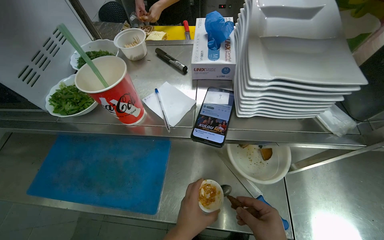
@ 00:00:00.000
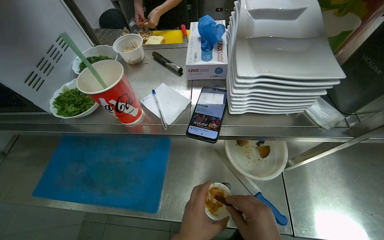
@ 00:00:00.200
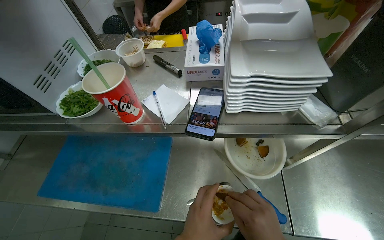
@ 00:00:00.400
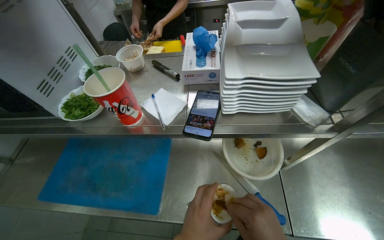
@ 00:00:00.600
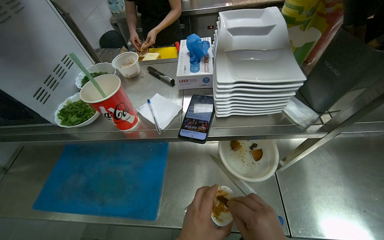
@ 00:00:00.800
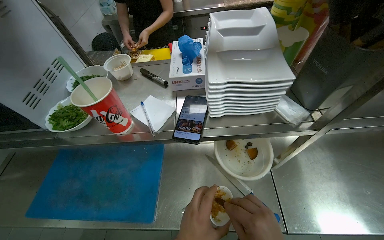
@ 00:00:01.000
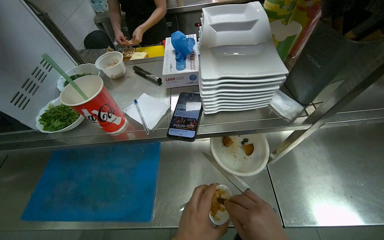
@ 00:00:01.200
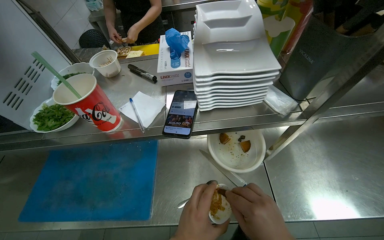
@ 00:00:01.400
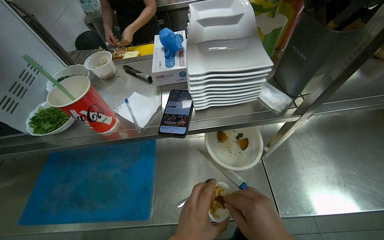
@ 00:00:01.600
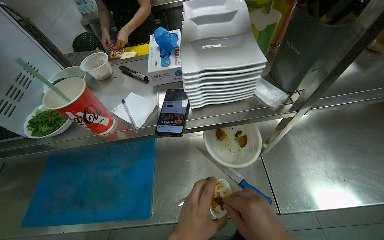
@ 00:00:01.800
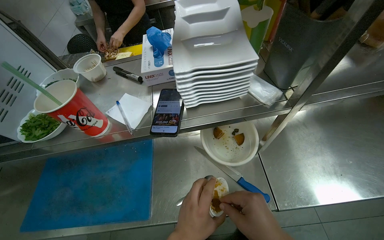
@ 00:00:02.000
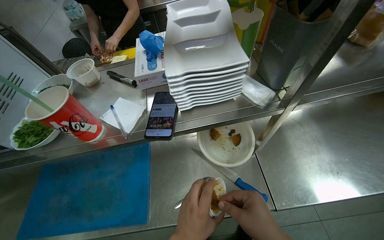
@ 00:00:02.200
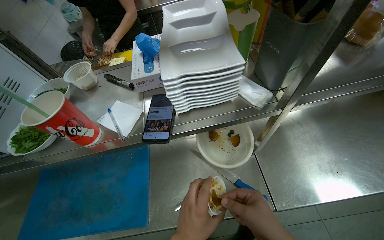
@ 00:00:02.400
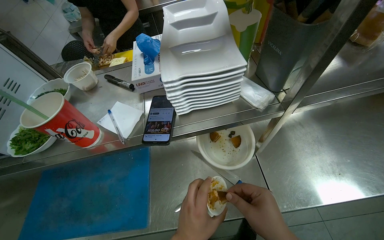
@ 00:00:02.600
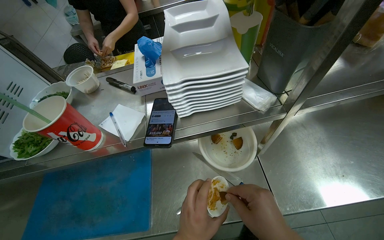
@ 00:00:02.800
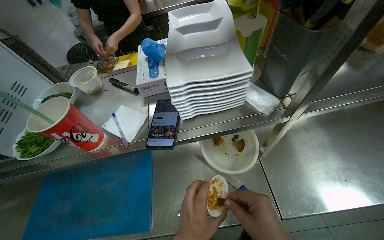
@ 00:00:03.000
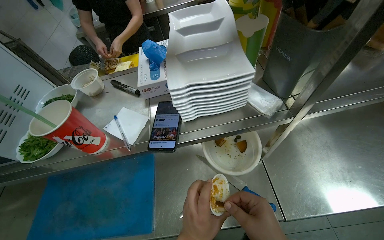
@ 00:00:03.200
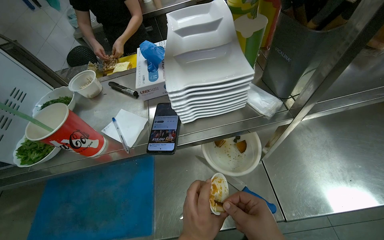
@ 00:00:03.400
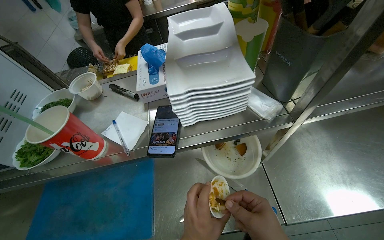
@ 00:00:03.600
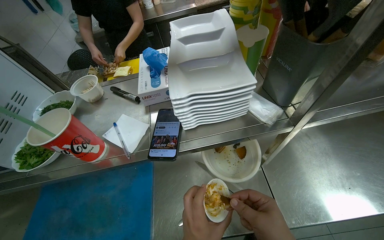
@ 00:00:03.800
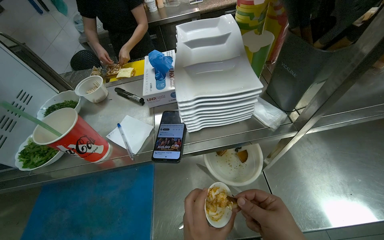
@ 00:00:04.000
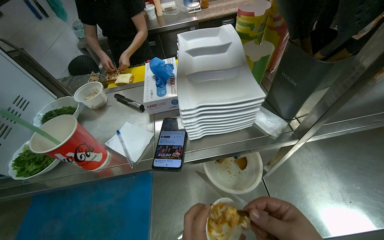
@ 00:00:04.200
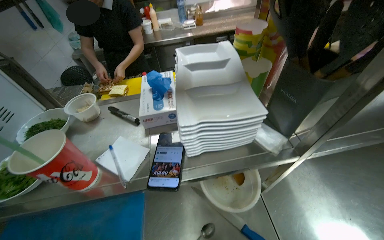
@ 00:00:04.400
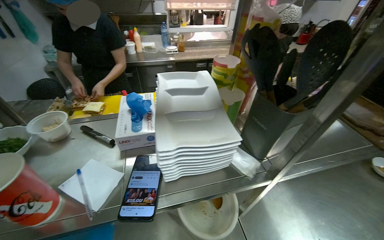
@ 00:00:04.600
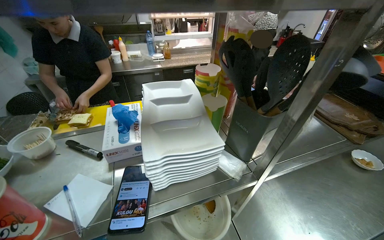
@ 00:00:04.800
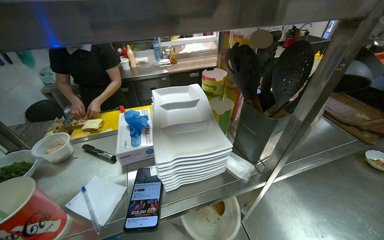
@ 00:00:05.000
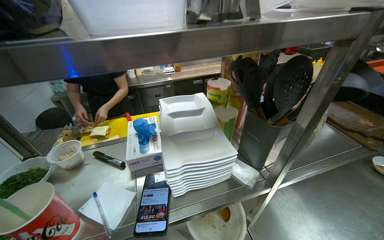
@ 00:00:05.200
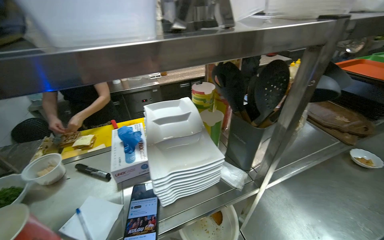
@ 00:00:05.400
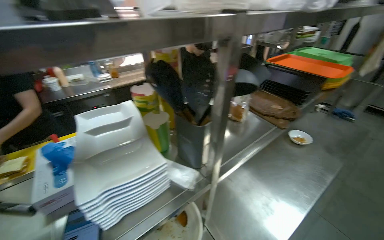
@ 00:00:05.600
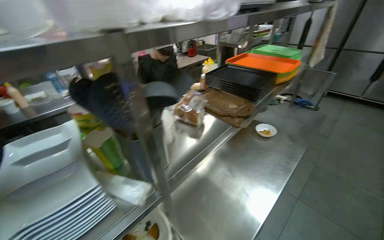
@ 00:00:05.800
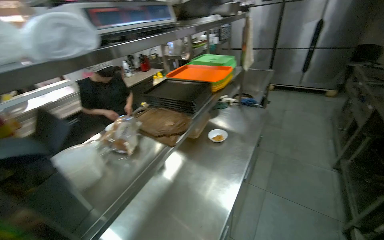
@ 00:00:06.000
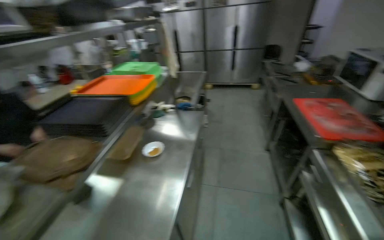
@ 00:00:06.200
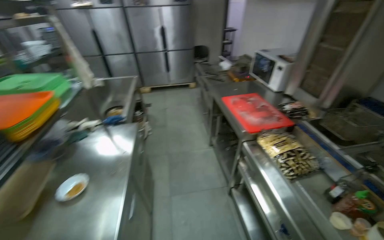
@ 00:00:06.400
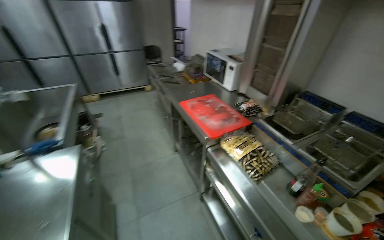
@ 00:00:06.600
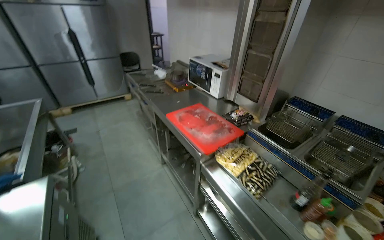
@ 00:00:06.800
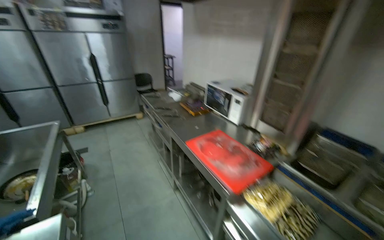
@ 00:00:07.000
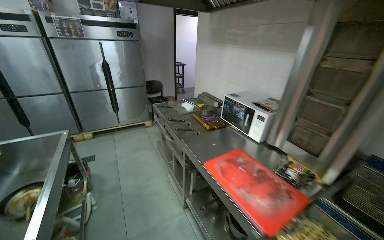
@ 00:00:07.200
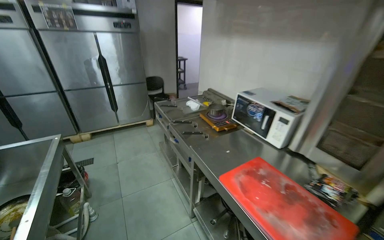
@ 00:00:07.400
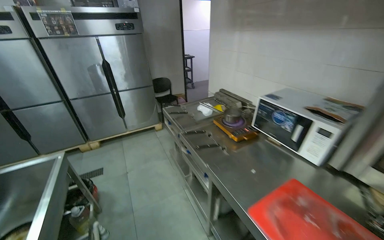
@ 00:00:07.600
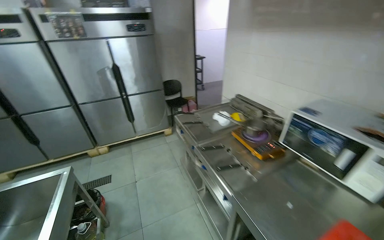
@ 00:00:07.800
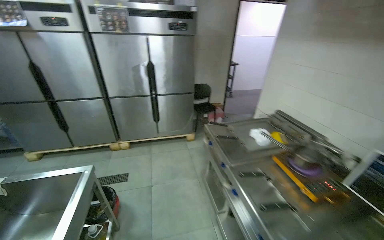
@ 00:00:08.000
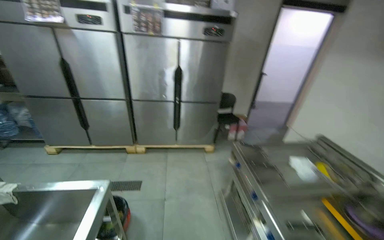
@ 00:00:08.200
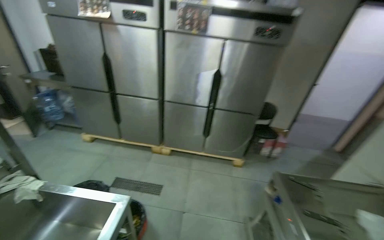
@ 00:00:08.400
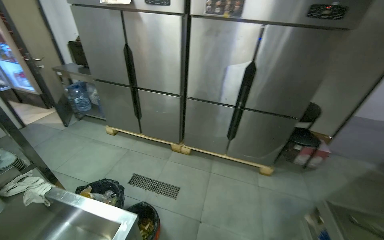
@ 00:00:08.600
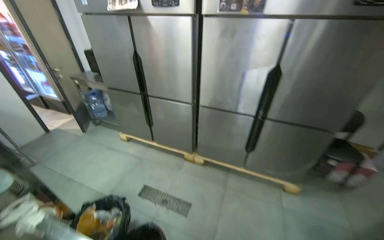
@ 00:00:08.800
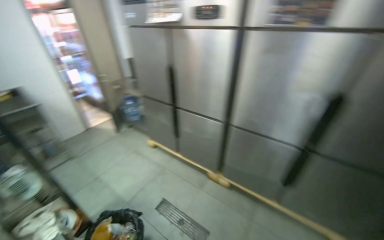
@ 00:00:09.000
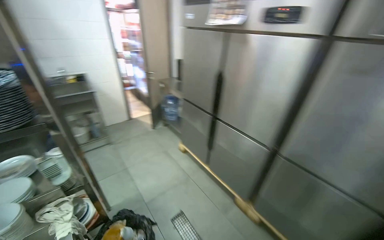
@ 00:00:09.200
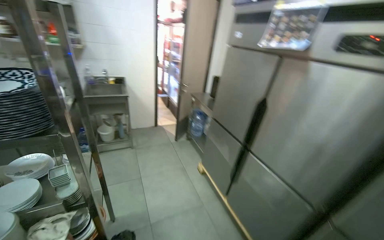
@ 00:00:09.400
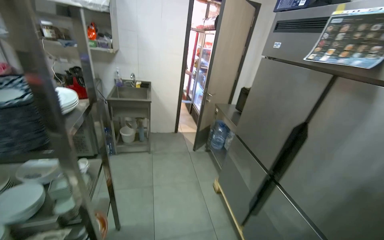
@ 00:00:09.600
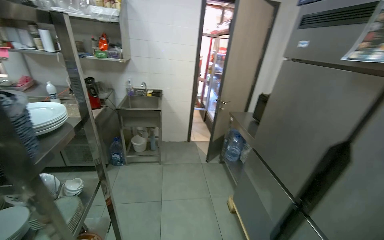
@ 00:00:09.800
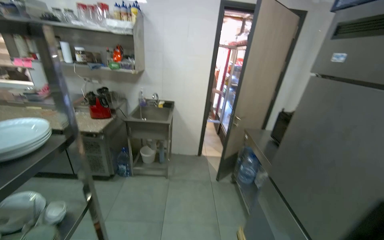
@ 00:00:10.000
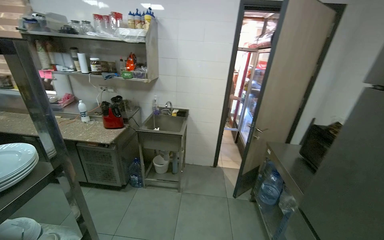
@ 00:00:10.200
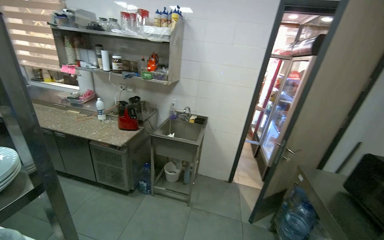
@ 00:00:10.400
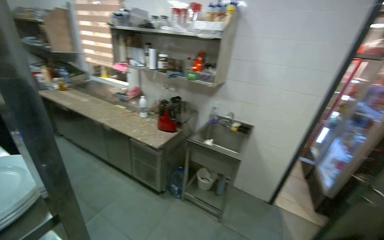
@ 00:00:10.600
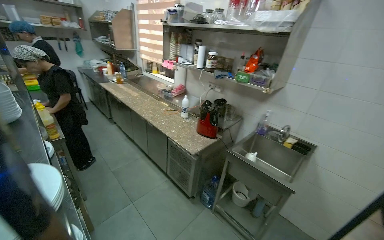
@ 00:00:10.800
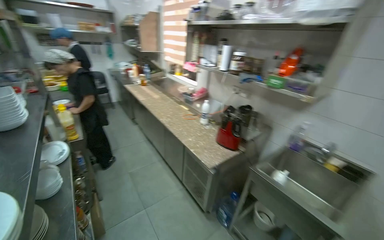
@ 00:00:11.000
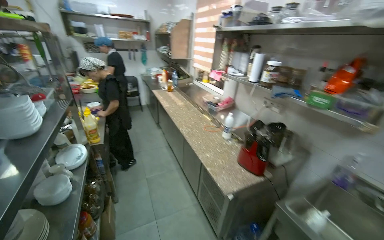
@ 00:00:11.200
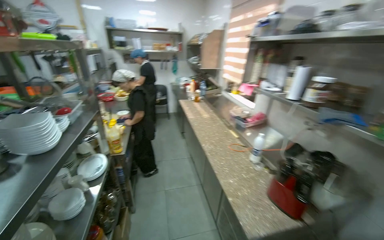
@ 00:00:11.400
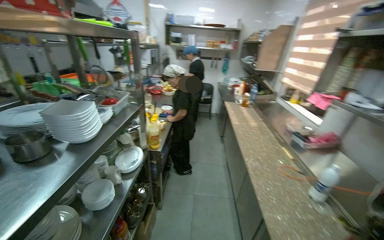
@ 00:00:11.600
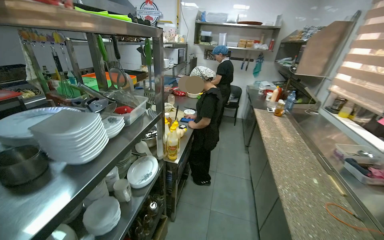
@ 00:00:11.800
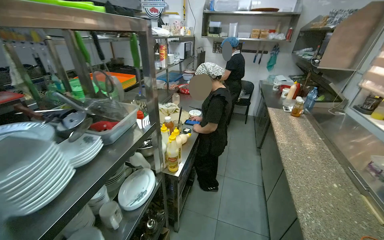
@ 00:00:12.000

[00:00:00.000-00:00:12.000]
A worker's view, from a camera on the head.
Job: preparing food.
The whole recording: Mixing ingredients in a small cup. The worker mixes ingredients in a small cup with a spoon.
00:00:04.400 to 00:00:06.000: The head turns to the right by approximately 50 degrees. The view tips upward by approximately 15 degrees.
00:00:06.000 to 00:00:07.600: The wearer moves about 1.5 m. The head rotates approximately 60 degrees to the right.
00:00:07.600 to 00:00:09.000: The camera is carried some 1.5 m. The head rotates approximately 60 degrees to the left.
00:00:09.000 to 00:00:10.400: The camera is carried approximately 1 m. The wearer's head swings roughly 70 degrees to the left. The view tips upward by roughly 15 degrees.
00:00:10.400 to 00:00:12.000: The camera is carried some 1 m. The wearer looks some 95 degrees further to the left.

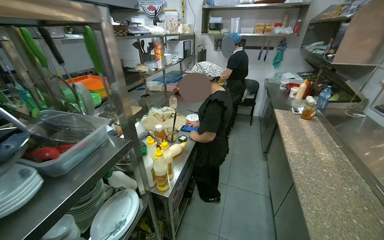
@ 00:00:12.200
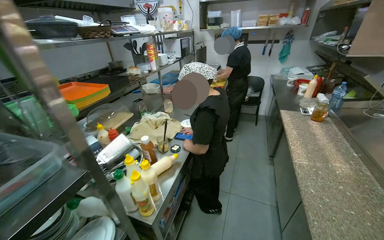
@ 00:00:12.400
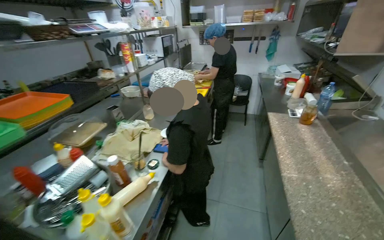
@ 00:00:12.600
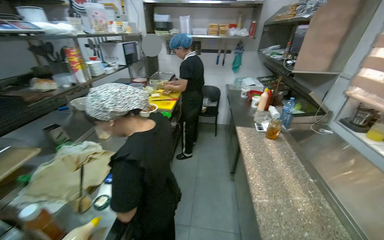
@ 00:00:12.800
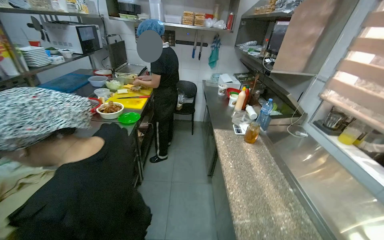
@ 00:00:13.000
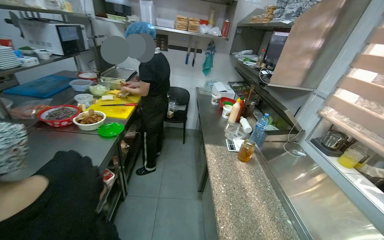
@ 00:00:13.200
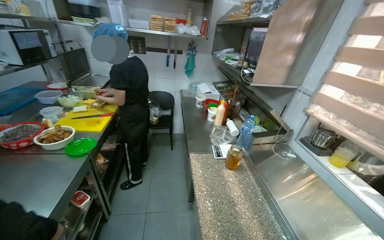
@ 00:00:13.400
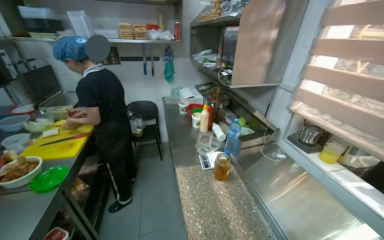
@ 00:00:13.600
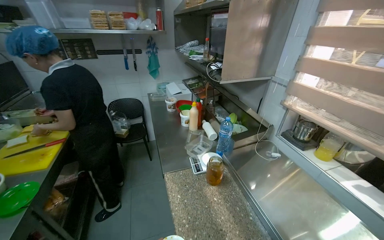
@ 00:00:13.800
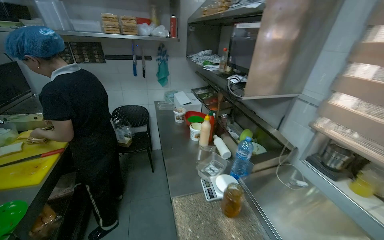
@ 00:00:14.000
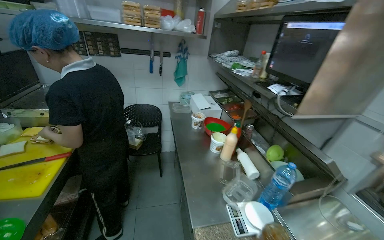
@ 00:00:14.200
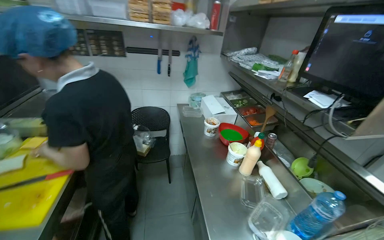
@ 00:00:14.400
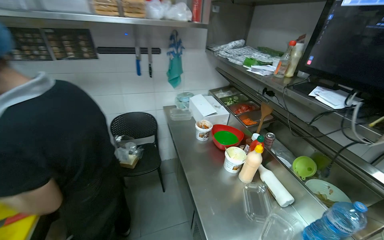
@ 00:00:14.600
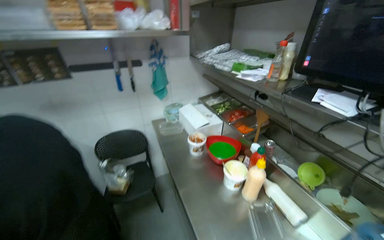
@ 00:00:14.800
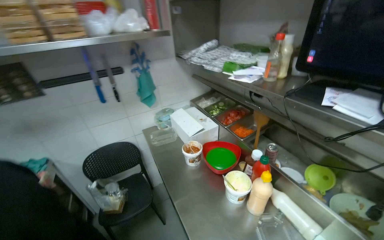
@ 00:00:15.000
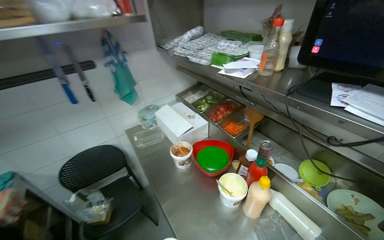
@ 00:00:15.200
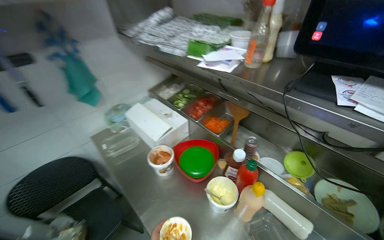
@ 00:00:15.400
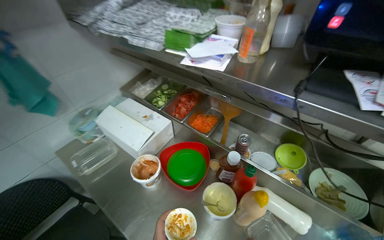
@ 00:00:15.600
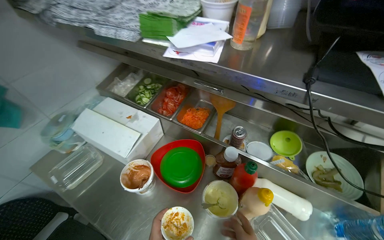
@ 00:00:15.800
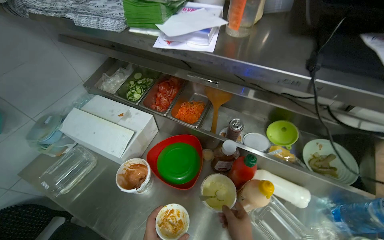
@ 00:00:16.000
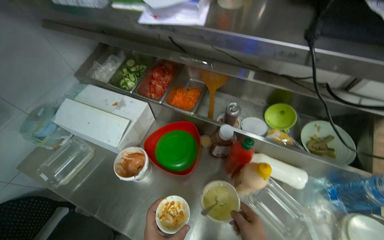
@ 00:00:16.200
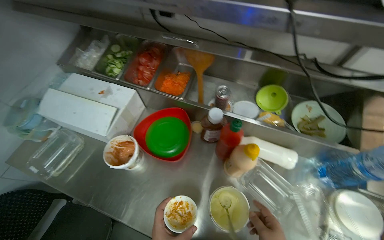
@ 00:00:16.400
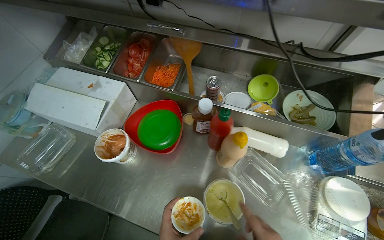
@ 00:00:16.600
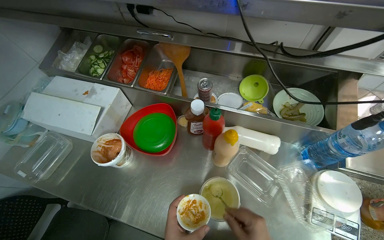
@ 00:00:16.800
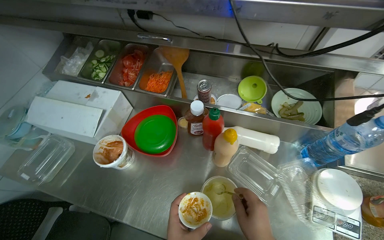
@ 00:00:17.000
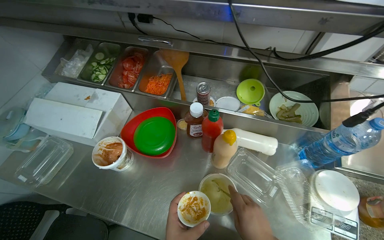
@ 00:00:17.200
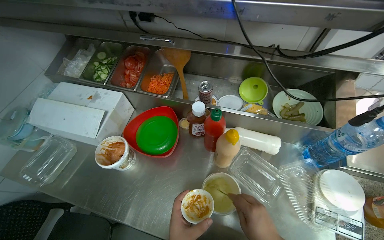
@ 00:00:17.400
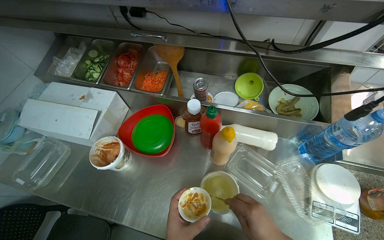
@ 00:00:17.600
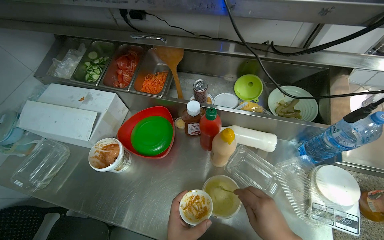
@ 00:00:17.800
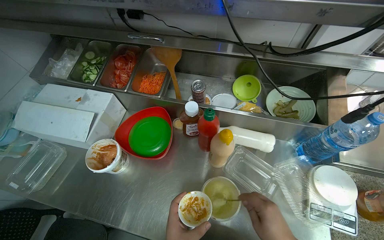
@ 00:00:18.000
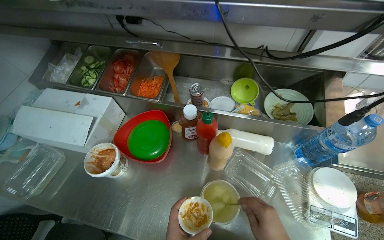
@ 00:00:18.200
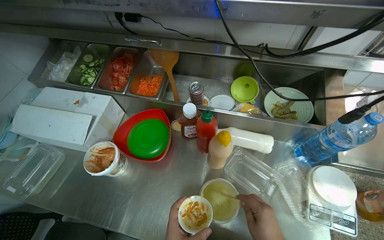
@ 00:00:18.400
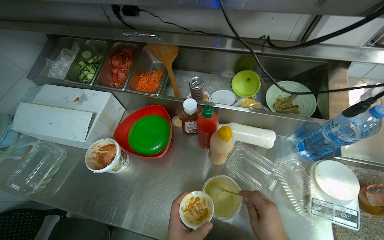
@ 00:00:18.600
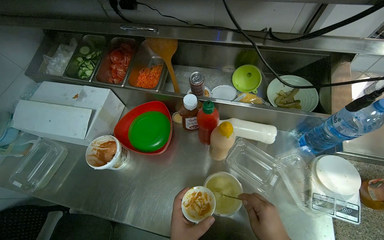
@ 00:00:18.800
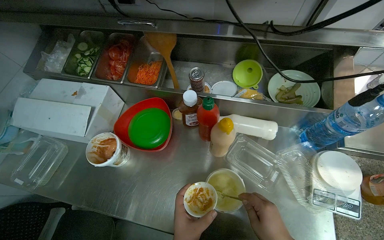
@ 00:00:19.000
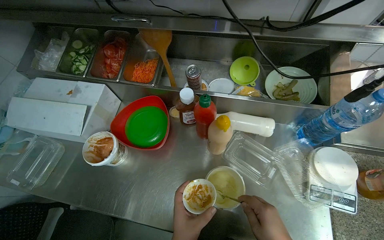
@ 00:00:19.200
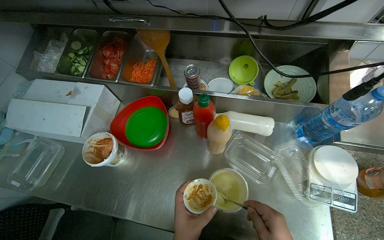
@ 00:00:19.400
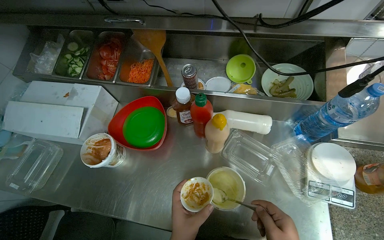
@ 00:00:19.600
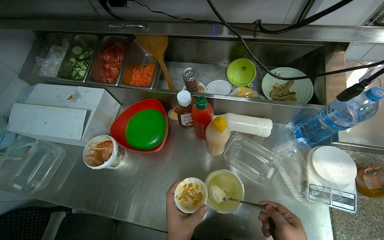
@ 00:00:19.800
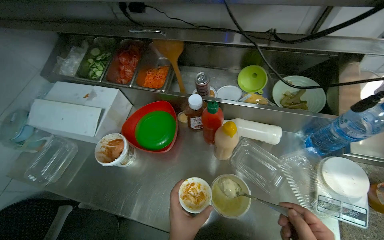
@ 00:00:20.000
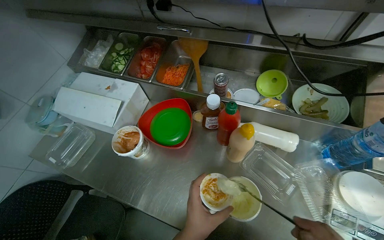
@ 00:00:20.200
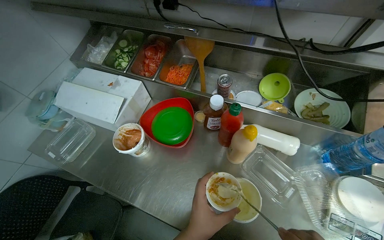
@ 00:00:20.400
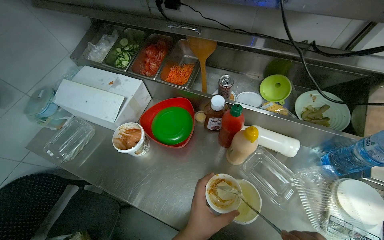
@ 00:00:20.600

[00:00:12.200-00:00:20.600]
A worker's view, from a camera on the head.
Job: preparing food.
The whole recording: Mixing ingredients in a small cup. The worker mixes ingredients in a small cup with a spoon.
00:00:12.200 to 00:00:13.600: The head travels about 1 m. The wearer's head swings approximately 30 degrees to the right.
00:00:13.600 to 00:00:15.000: The head travels some 1 m.
00:00:15.000 to 00:00:16.400: The camera travels roughly 40 cm. The head rotates roughly 40 degrees to the right. The view tips downward by approximately 25 degrees.
